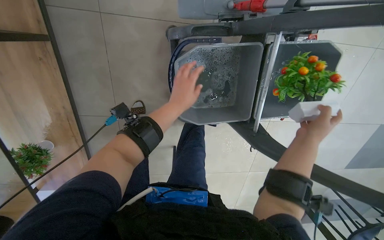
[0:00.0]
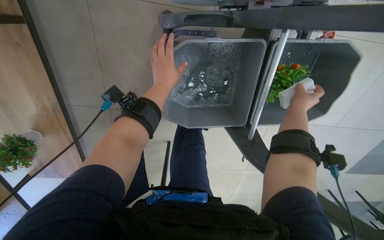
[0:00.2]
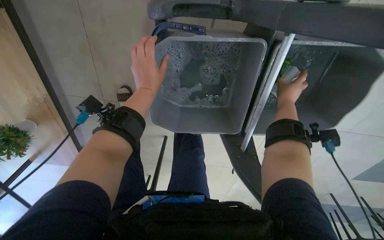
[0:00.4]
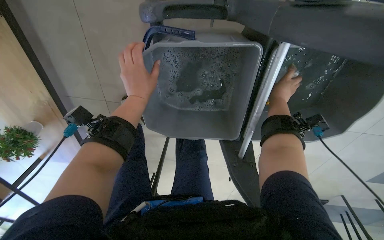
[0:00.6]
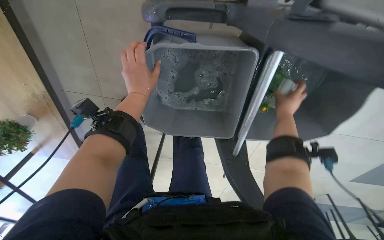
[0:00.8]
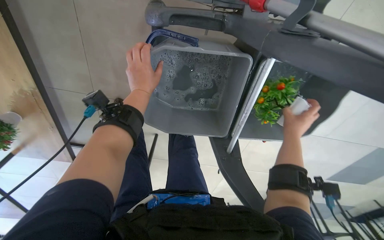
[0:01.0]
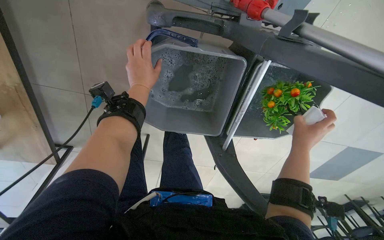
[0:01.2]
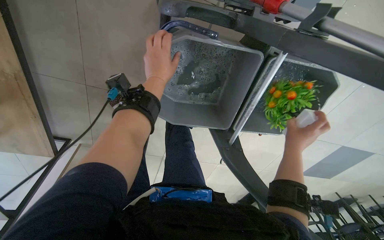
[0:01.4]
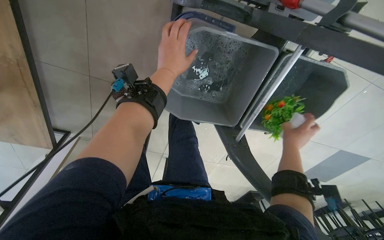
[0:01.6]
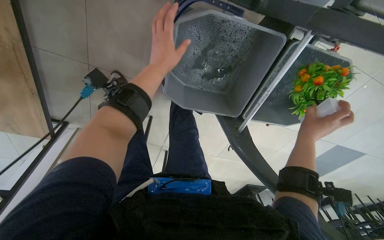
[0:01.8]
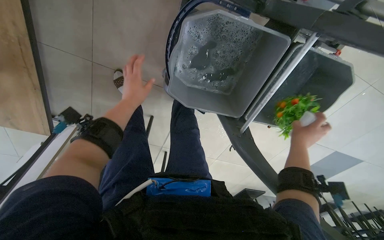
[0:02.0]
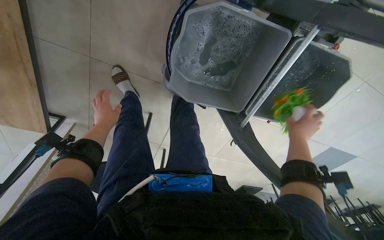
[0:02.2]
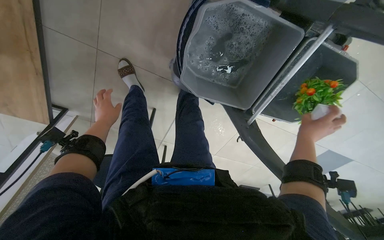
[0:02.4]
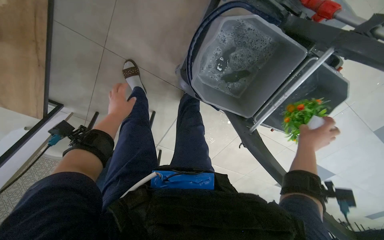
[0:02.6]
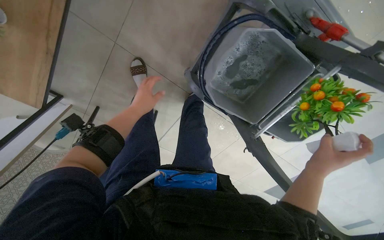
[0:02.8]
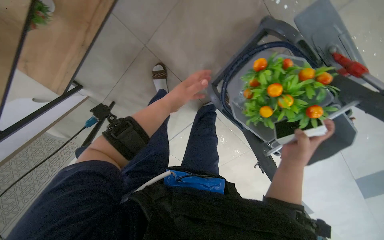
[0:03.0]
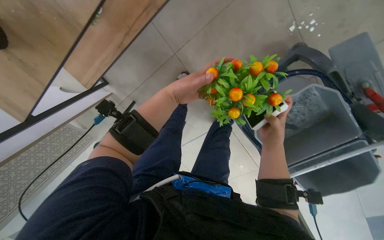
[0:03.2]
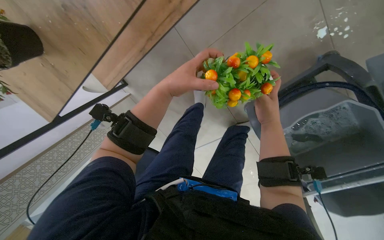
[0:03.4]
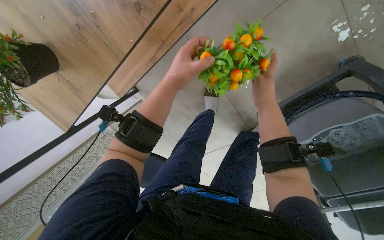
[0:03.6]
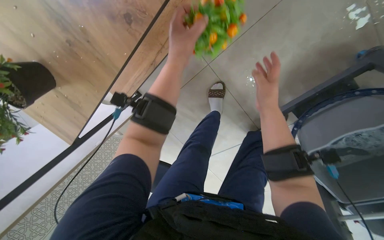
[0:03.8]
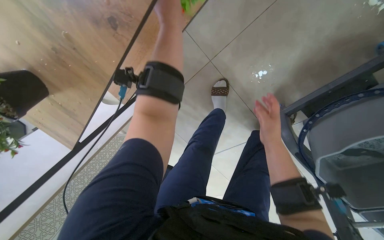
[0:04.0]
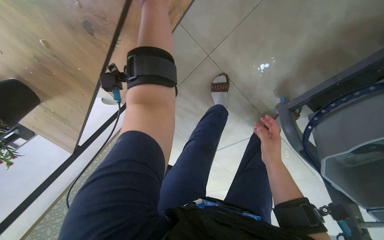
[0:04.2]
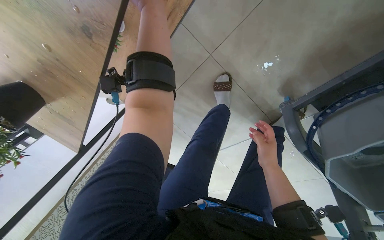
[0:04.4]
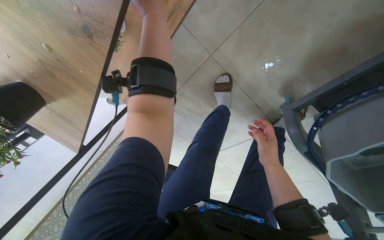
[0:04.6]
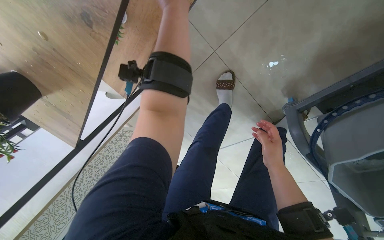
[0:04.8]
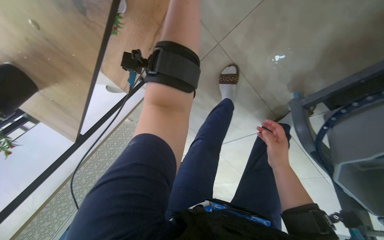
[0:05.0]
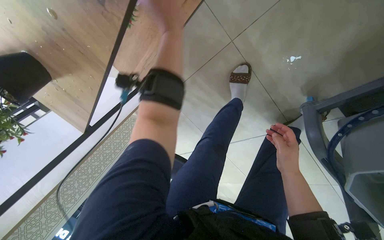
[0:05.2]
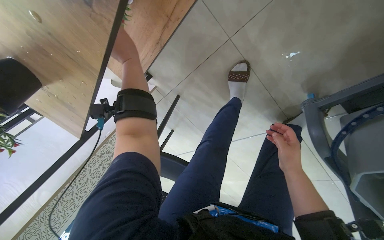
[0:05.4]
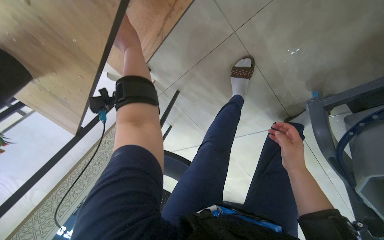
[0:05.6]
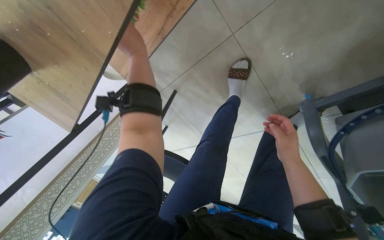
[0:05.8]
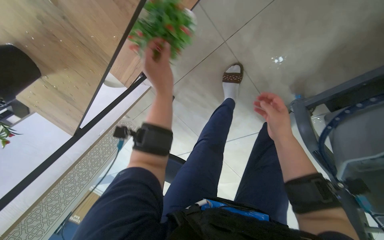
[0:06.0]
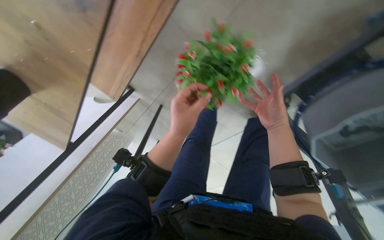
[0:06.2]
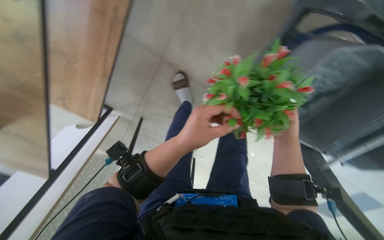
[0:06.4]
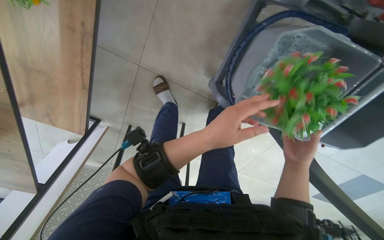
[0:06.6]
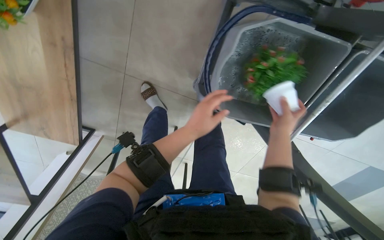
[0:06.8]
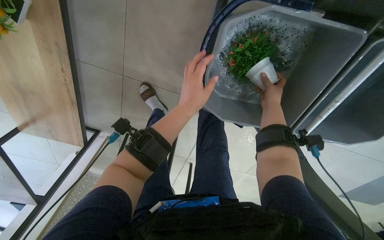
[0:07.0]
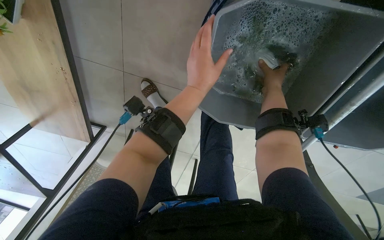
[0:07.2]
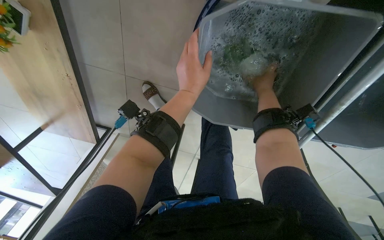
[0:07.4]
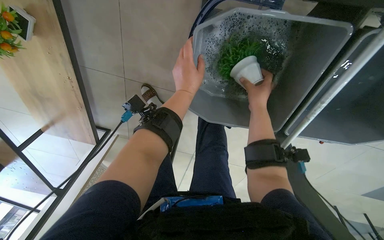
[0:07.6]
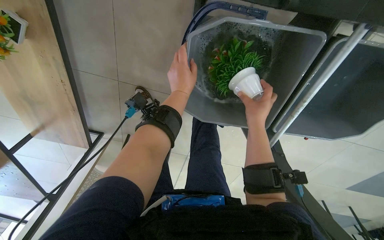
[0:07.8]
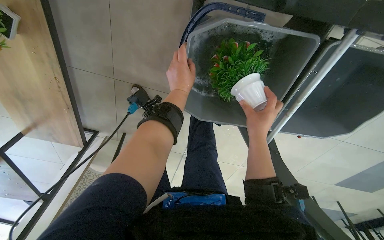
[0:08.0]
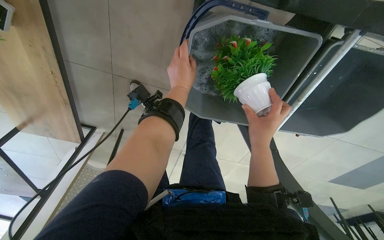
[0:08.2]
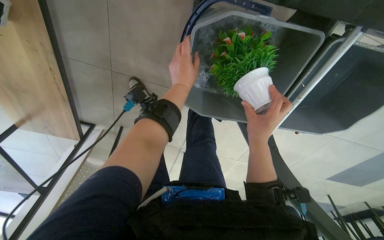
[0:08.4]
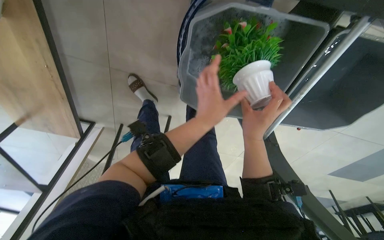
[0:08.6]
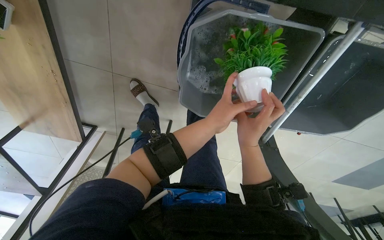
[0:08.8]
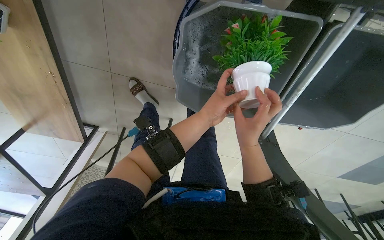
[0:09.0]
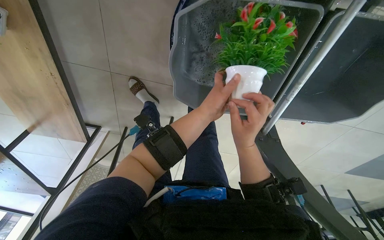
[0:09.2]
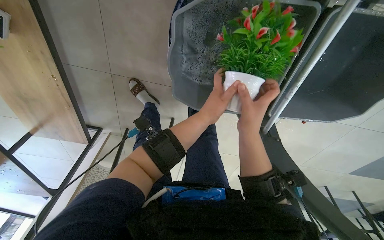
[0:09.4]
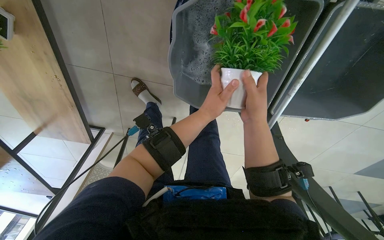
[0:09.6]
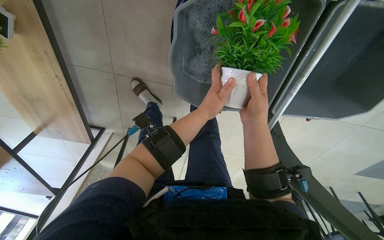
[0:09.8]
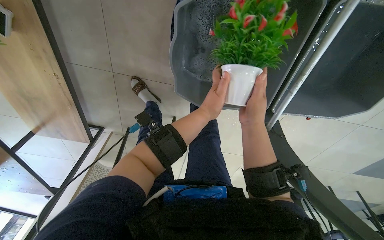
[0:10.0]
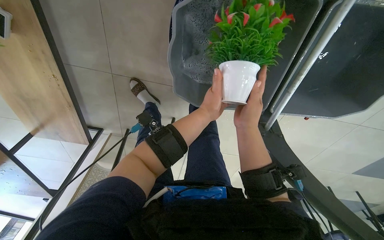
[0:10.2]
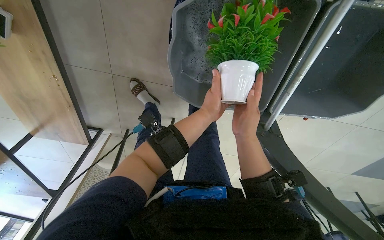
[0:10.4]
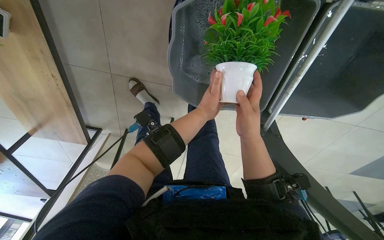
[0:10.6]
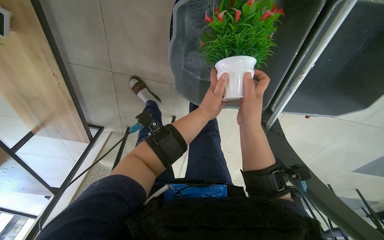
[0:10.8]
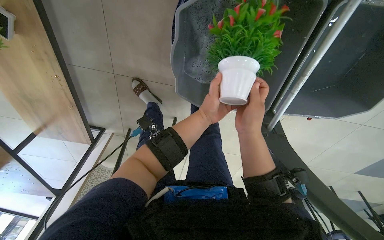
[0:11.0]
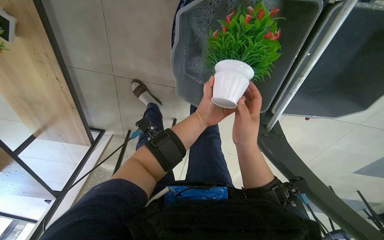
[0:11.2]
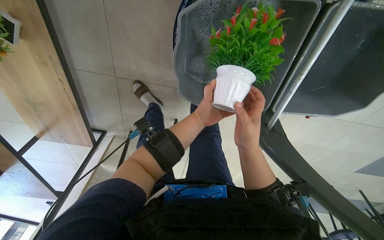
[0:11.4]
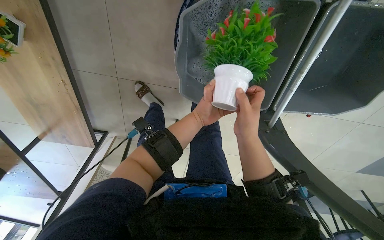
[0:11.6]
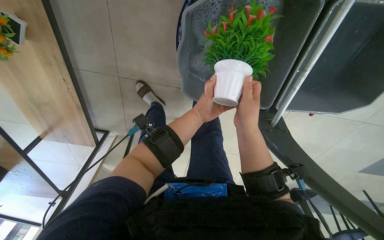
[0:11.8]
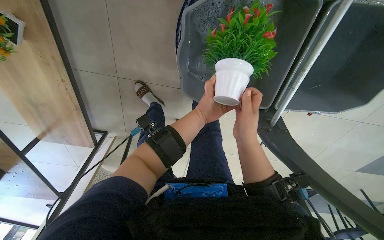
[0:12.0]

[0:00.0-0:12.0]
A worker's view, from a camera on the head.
Job: wiping surfaces.
The whole recording: Washing potted plants. The worker picks up decorative plants and flowers from a shelf, washes them in a cleaning cart, and places them back on the shelf.
0:00.0 to 0:01.6: The right hand moves roughly 25 cm up the picture and comes back. Meanwhile the left hand travels up the picture by roughly 10 cm.
0:01.6 to 0:03.0: The right hand travels to the left and nearer to the camera by approximately 20 cm. The left hand heads down the picture, covering approximately 10 cm, and reaches some 30 cm to the left, then returns.
0:03.0 to 0:04.4: The view pans to the left by roughly 25 degrees. The right hand heads farther from the camera, covering some 35 cm, and goes up the picture and returns, roughly 35 cm each way. Meanwhile the left hand heads up the picture, covering roughly 35 cm.
0:04.4 to 0:06.0: The right hand goes about 10 cm up the picture. The left hand is displaced down the picture and farther from the camera by some 25 cm.
0:06.0 to 0:07.6: The view tips upward by about 15 degrees. The scene rotates counterclockwise by roughly 35 degrees.
0:07.6 to 0:09.0: The left hand moves down the picture, some 10 cm. Meanwhile the right hand moves down the picture and nearer to the camera, some 20 cm.
0:09.0 to 0:12.0: The hands work in one place, with small movements.

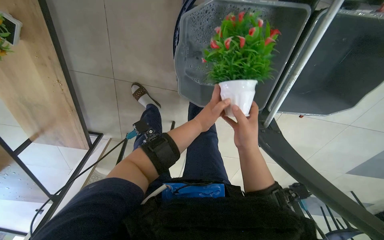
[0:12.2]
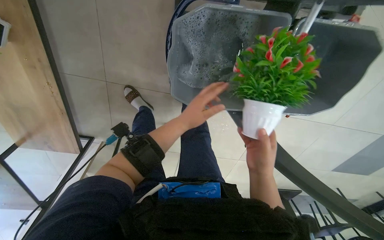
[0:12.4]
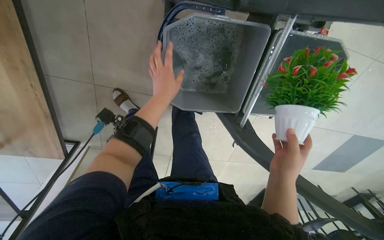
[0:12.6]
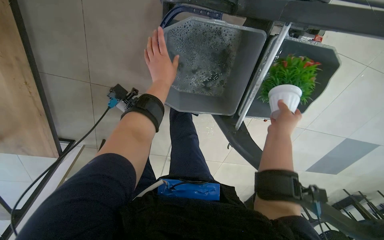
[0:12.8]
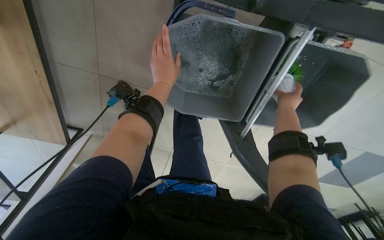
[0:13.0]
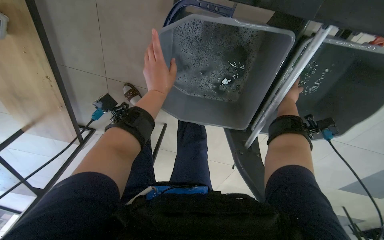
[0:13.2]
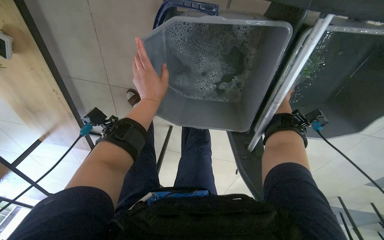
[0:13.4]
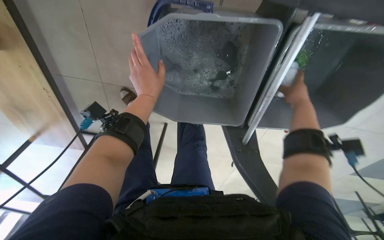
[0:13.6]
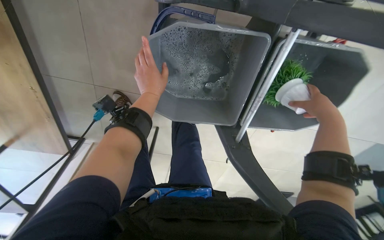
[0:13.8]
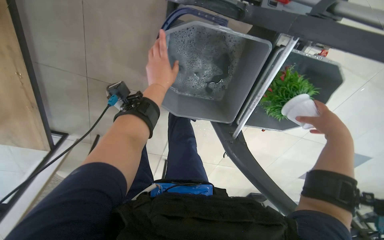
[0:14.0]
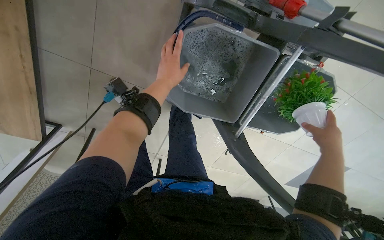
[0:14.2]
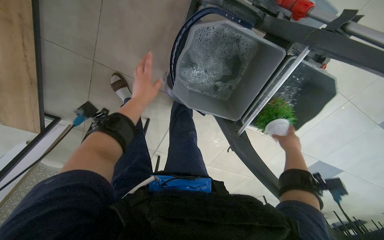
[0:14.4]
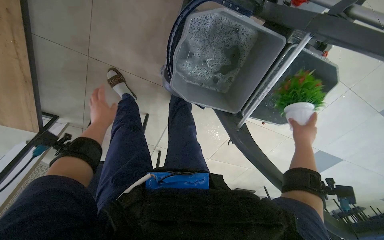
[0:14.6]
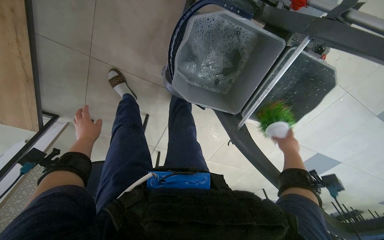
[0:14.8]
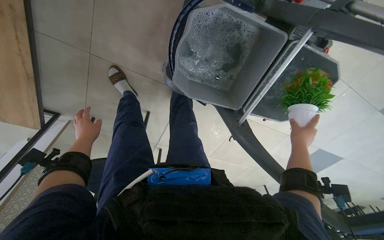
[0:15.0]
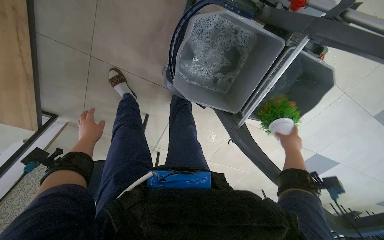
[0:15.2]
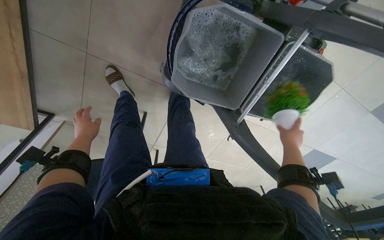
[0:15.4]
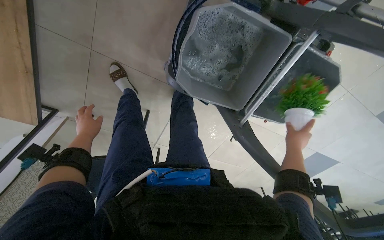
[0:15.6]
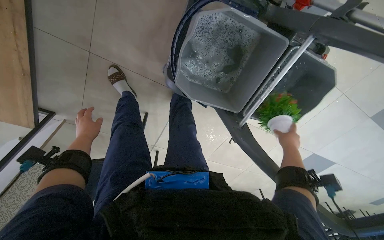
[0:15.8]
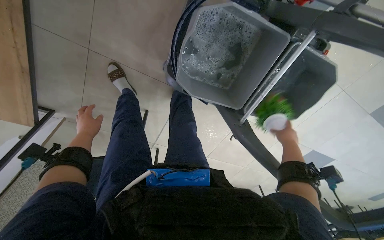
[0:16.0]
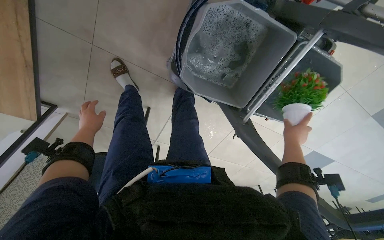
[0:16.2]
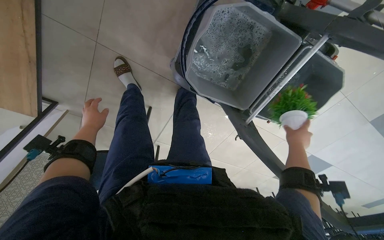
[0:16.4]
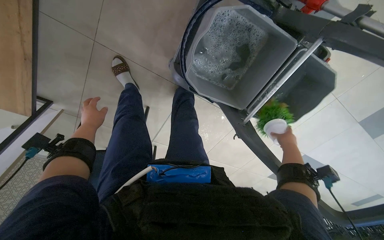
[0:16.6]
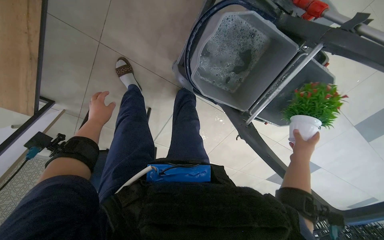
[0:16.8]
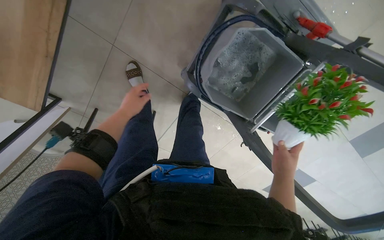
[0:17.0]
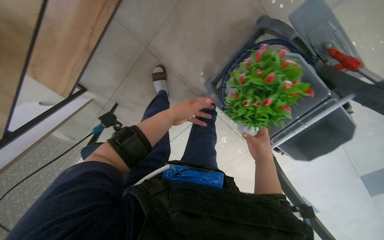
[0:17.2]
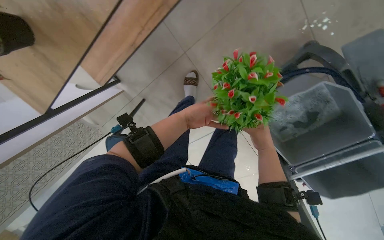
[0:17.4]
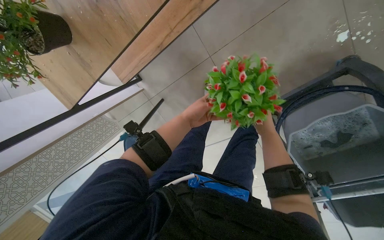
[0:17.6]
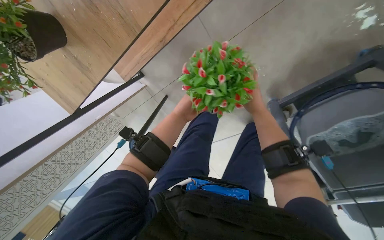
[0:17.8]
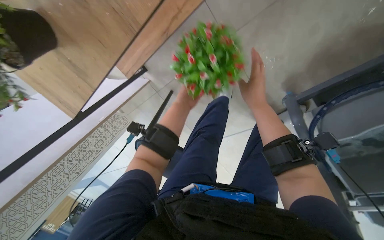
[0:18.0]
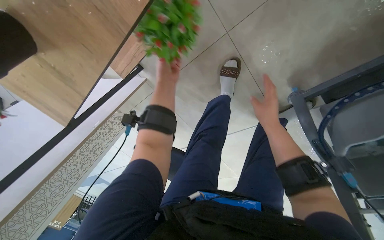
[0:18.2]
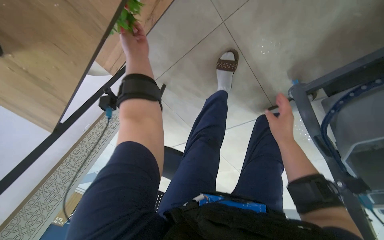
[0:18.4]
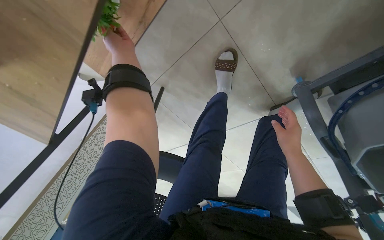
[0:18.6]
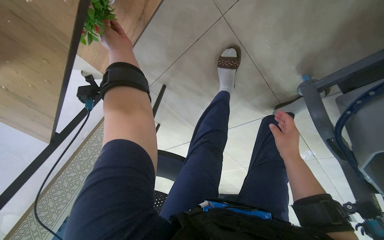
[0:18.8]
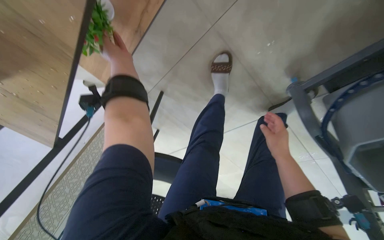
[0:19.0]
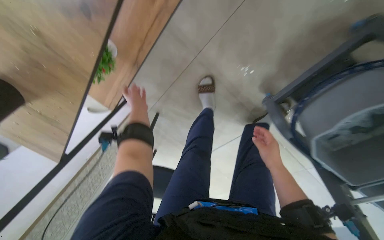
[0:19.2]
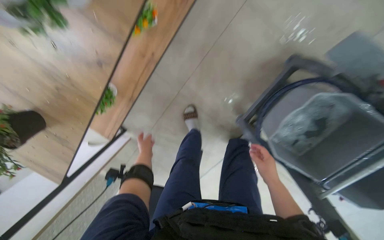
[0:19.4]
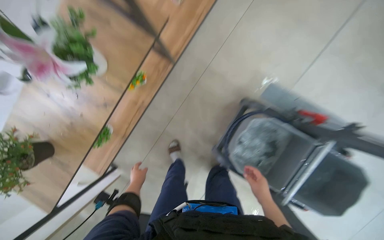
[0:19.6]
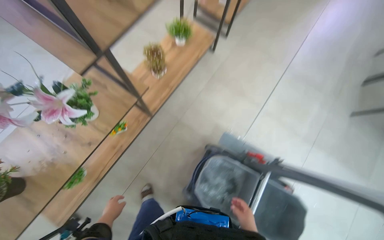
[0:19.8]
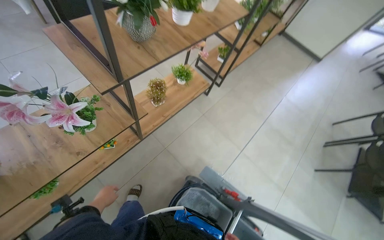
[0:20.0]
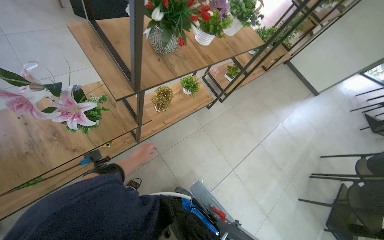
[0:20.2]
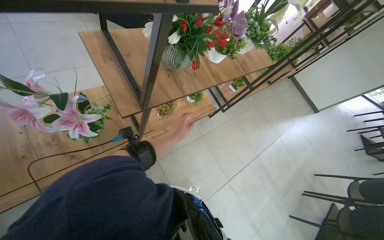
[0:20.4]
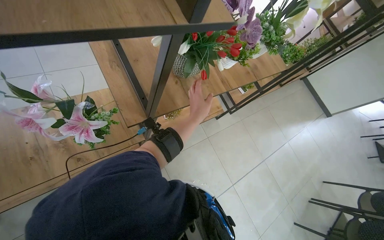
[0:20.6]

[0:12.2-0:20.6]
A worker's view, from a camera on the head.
Job: wiping surfaces.
The whole recording: Washing potted plants. The worker picks up decorative plants and flowers from a shelf, washes them in a cleaning cart, and places them back on the shelf.
0:12.2 to 0:13.6: The right hand heads to the right and up the picture, covering about 35 cm, while the left hand shifts roughly 20 cm up the picture and to the left.
0:13.6 to 0:15.0: The view pans to the right by about 15 degrees. The left hand travels to the left and down the picture by about 40 cm. Meanwhile the right hand goes approximately 20 cm down the picture.
0:15.0 to 0:16.4: The hands work in one place, with small movements.
0:16.4 to 0:17.8: The head rotates roughly 35 degrees to the left.
0:17.8 to 0:19.2: The left hand goes up the picture and returns, approximately 25 cm each way. Meanwhile the right hand heads down the picture, covering approximately 15 cm.
0:19.2 to 0:20.6: The camera travels about 70 cm. The view swings roughly 20 degrees to the right. The wearer looks roughly 65 degrees further upward.
